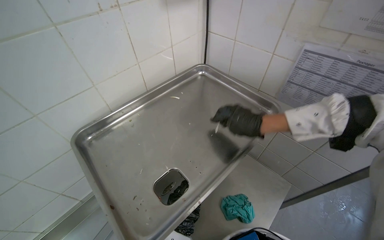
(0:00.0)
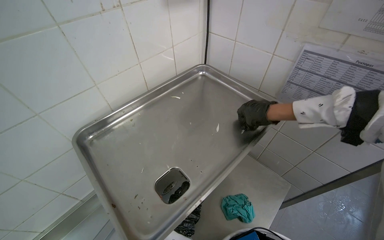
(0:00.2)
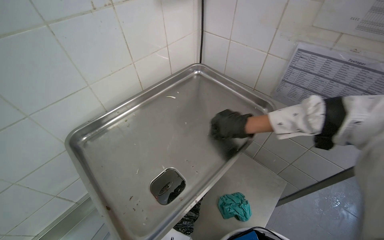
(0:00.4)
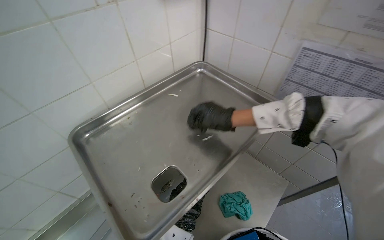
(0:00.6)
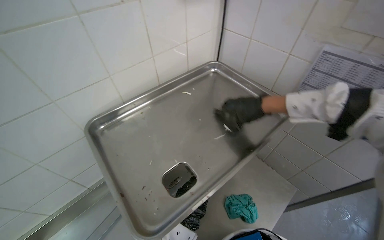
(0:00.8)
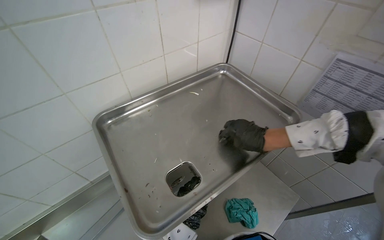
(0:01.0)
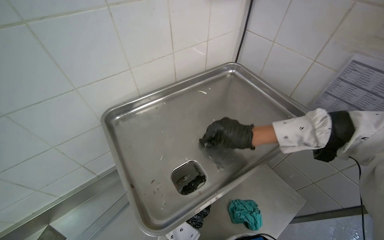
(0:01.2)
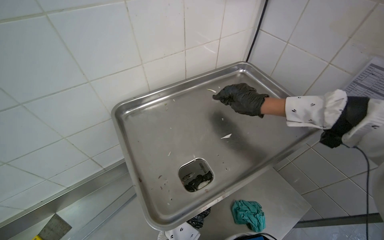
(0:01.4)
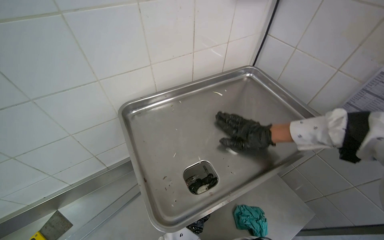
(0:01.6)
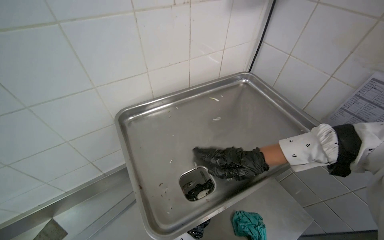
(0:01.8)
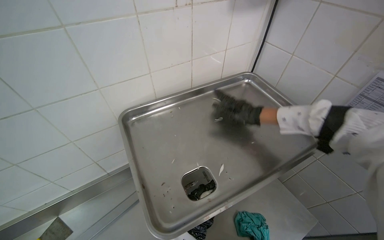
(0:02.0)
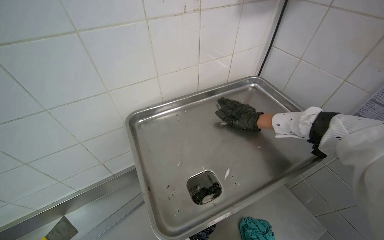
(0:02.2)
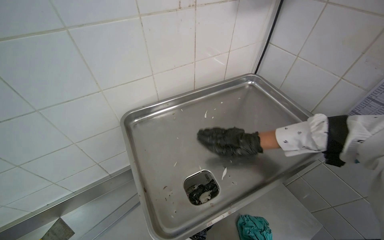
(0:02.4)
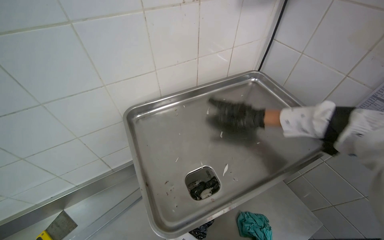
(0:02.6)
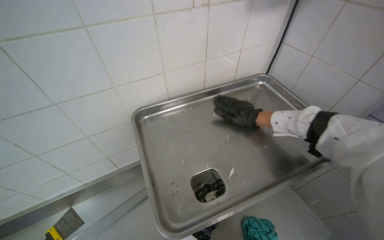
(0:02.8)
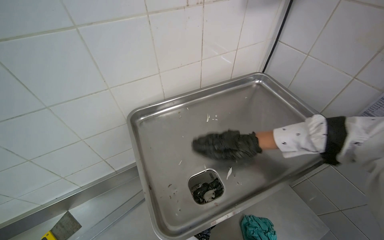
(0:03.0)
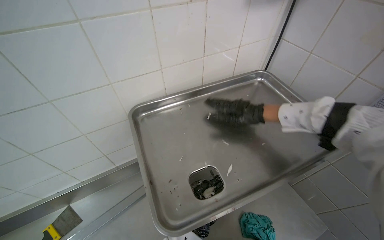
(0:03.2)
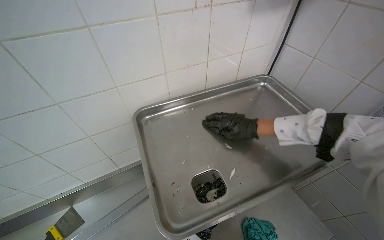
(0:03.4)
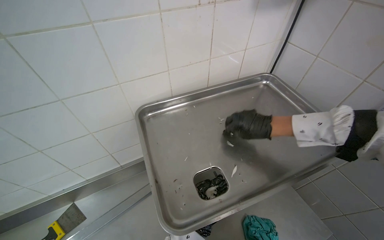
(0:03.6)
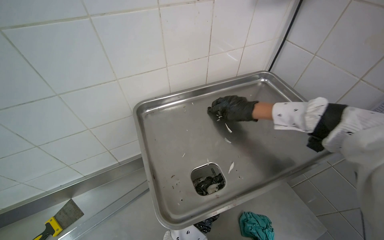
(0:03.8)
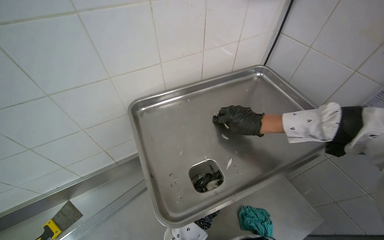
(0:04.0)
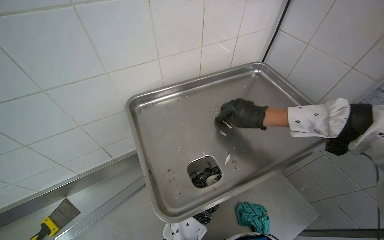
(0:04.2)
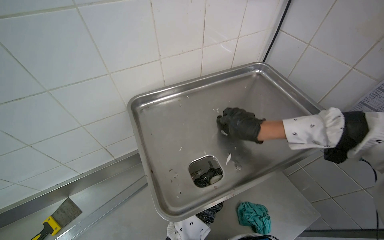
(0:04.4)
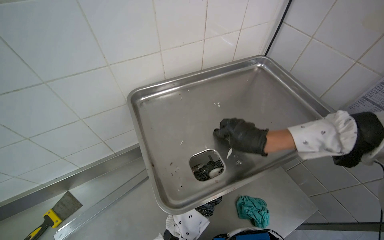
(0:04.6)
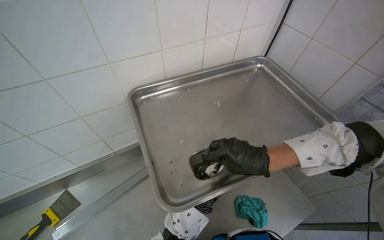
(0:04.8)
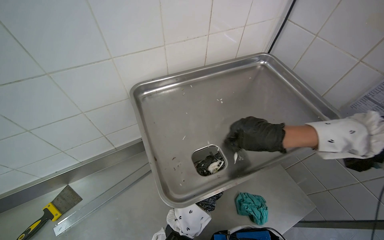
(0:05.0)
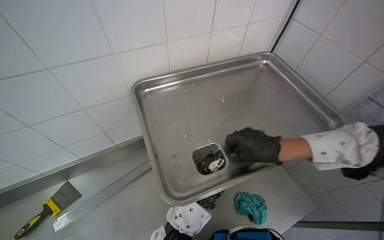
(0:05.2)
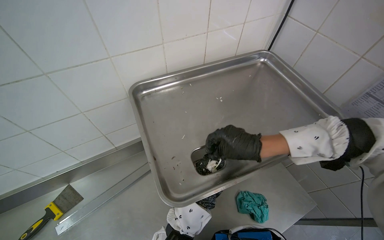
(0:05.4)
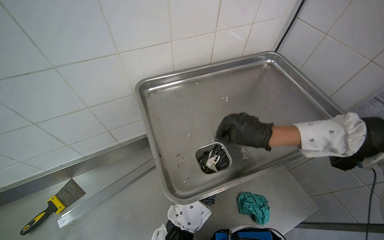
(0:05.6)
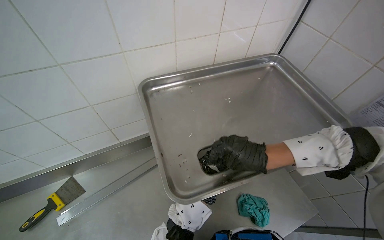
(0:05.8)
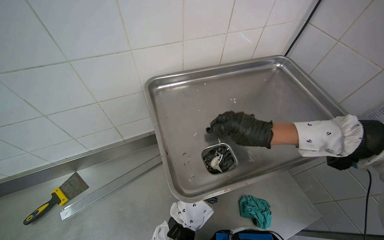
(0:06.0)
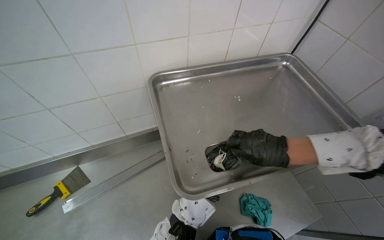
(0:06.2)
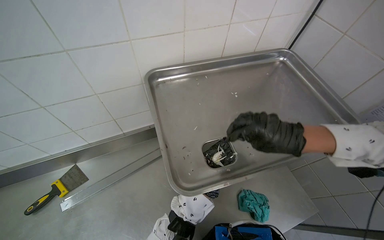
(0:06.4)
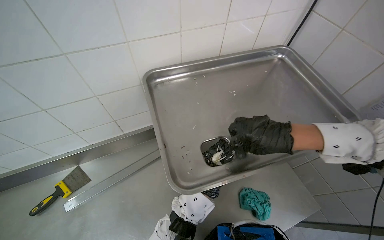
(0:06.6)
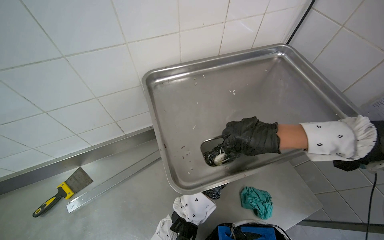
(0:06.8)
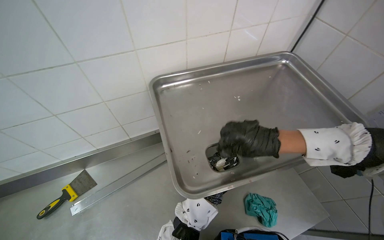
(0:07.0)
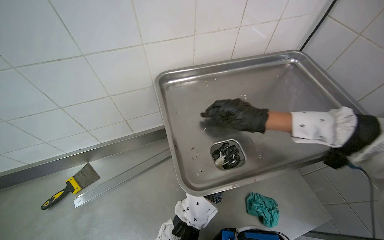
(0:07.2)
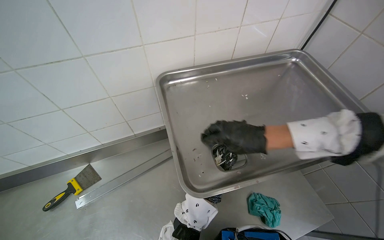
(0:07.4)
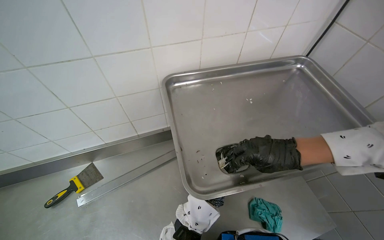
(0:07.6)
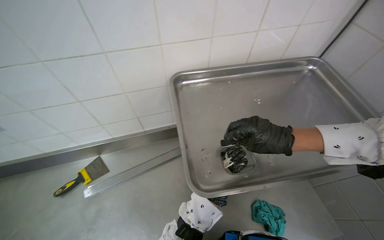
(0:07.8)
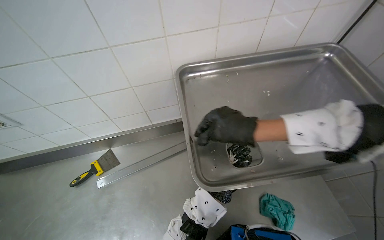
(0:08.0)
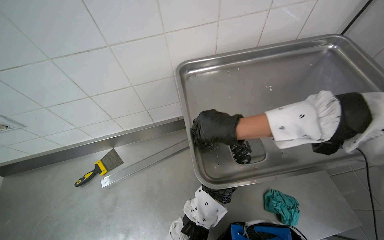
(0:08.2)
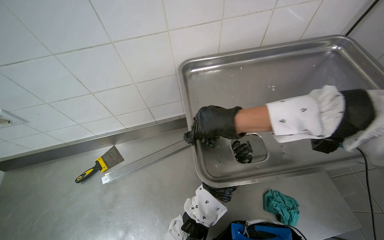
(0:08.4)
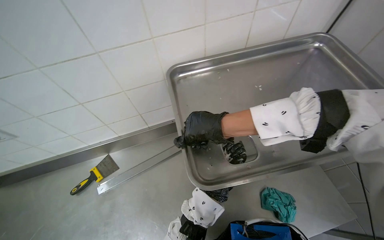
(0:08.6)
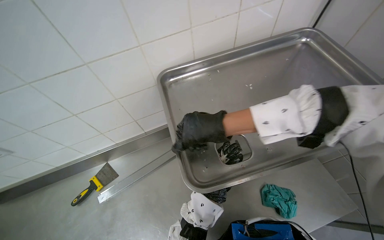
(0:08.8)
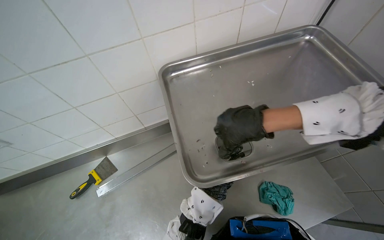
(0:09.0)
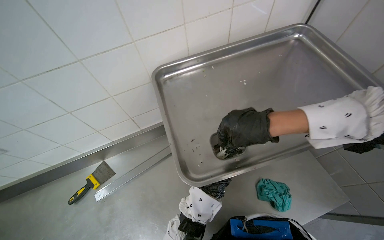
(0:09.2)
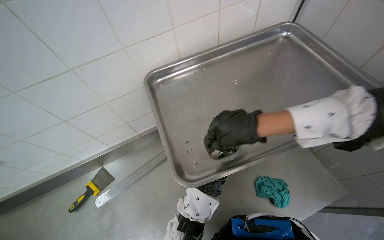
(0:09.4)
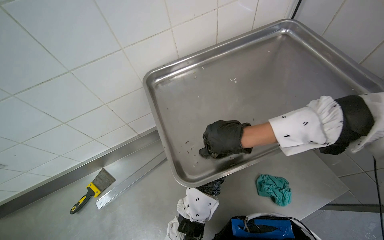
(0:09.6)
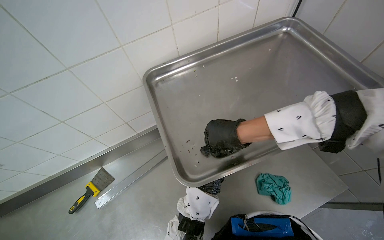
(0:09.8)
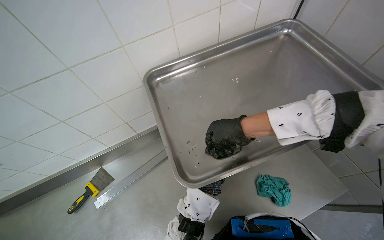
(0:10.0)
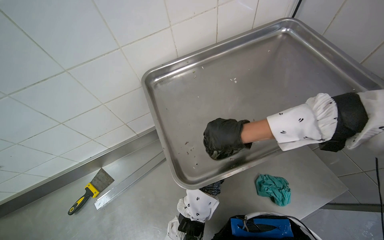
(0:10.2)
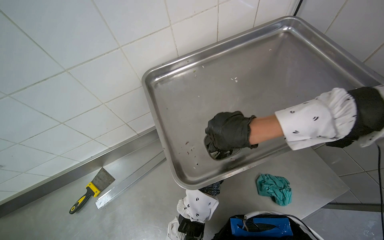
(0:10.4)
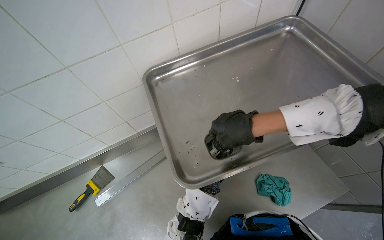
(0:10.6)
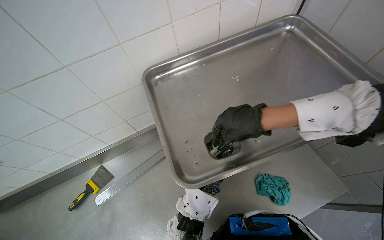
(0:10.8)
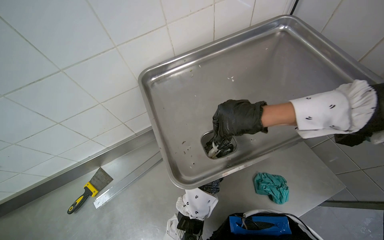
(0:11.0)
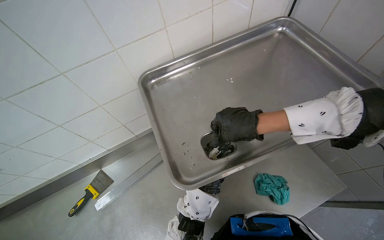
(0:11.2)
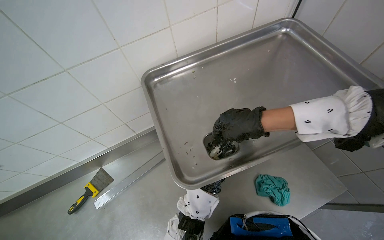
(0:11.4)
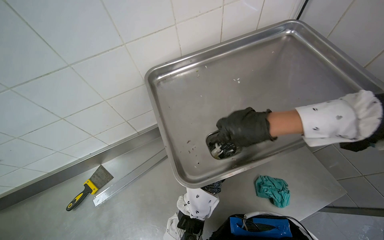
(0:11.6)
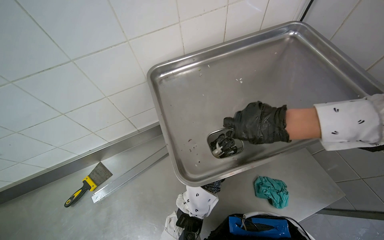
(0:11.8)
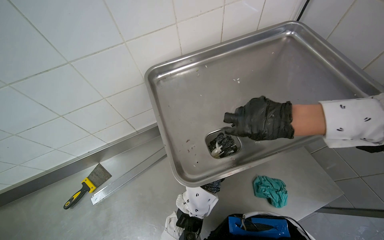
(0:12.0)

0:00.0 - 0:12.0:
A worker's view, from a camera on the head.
Job: wiping surfaces.
The whole recording: Cleaning metal tray. The worker cleans a metal tray, scraping and wiping its surface and drain hole.
0:01.6 - 0:03.0: The right hand goes up and down the picture, roughly 15 cm each way, reversing 3 times.

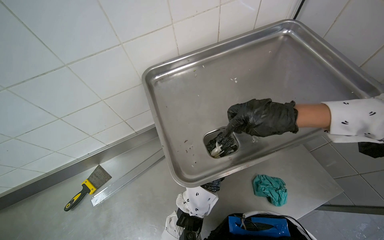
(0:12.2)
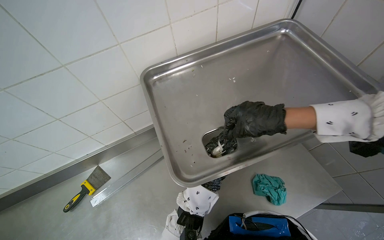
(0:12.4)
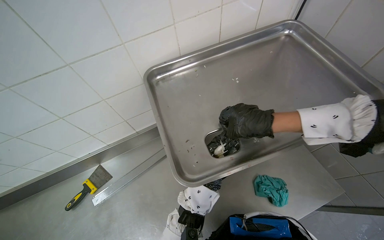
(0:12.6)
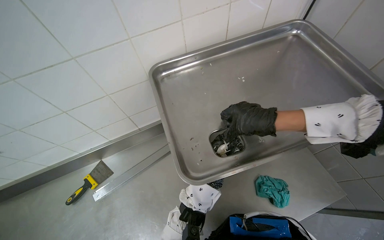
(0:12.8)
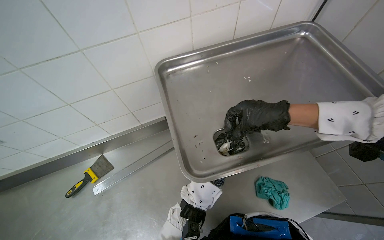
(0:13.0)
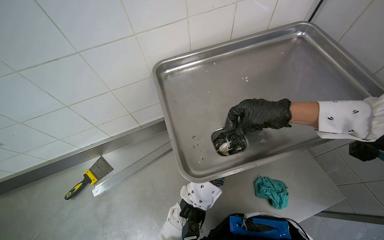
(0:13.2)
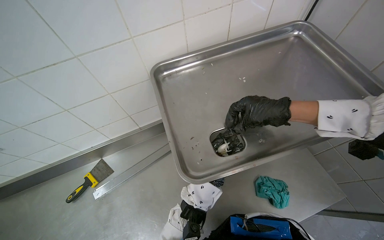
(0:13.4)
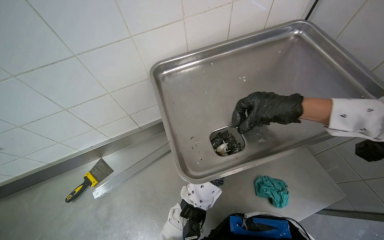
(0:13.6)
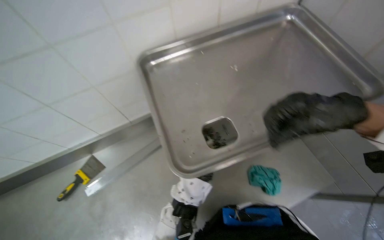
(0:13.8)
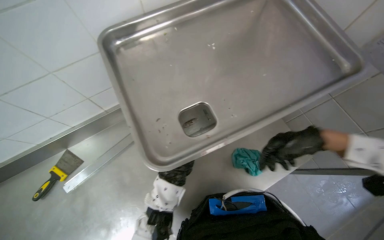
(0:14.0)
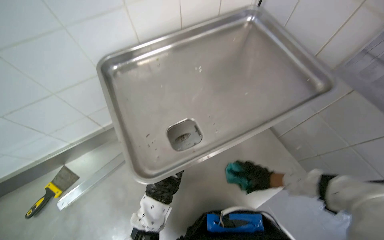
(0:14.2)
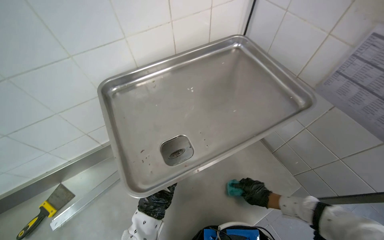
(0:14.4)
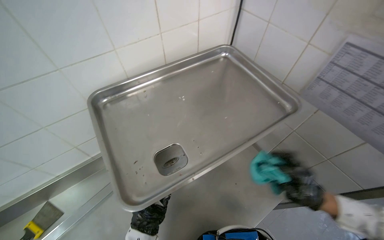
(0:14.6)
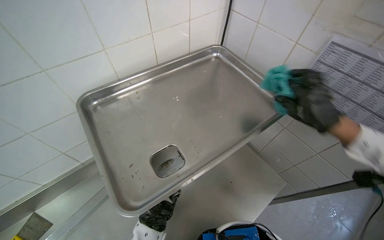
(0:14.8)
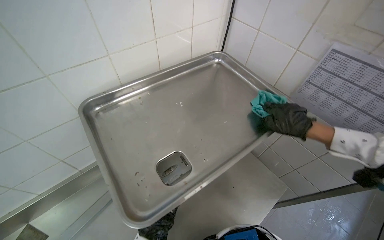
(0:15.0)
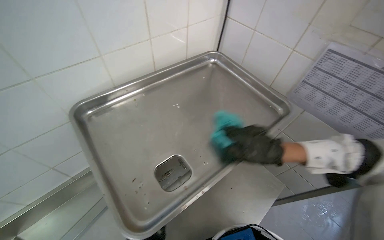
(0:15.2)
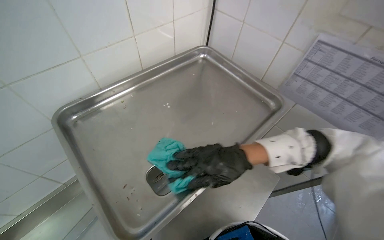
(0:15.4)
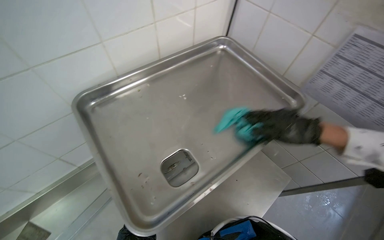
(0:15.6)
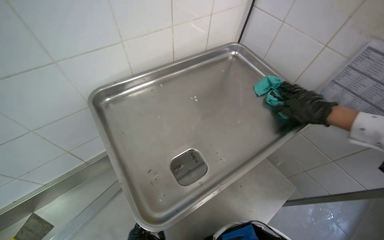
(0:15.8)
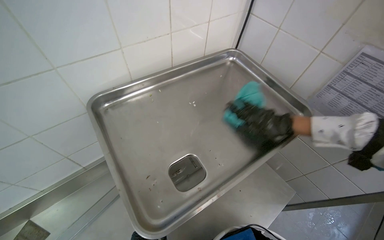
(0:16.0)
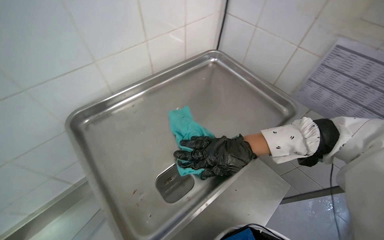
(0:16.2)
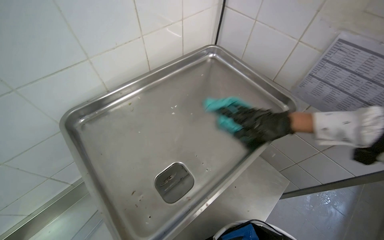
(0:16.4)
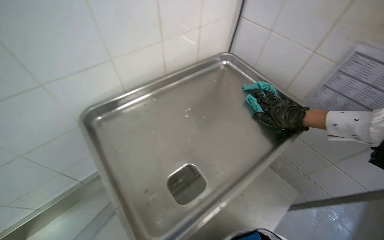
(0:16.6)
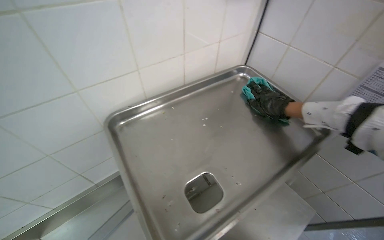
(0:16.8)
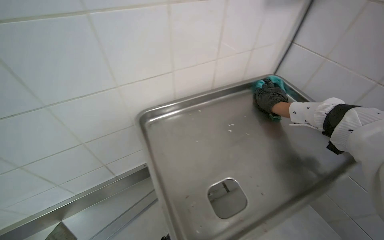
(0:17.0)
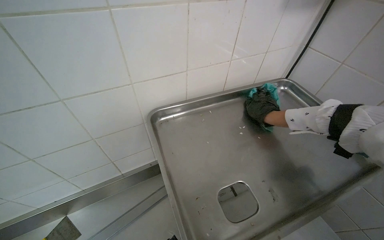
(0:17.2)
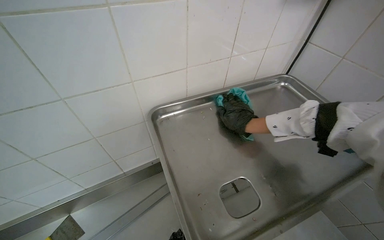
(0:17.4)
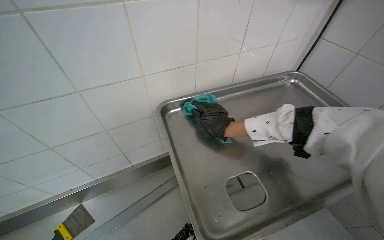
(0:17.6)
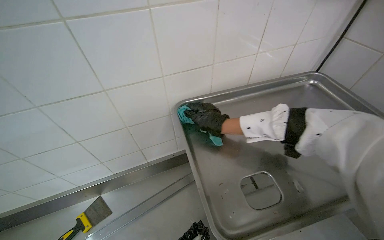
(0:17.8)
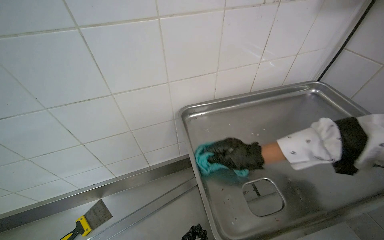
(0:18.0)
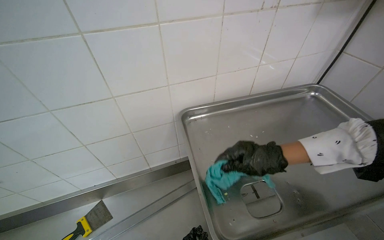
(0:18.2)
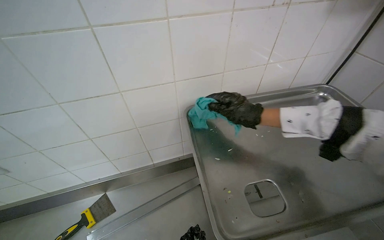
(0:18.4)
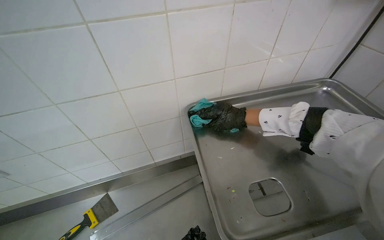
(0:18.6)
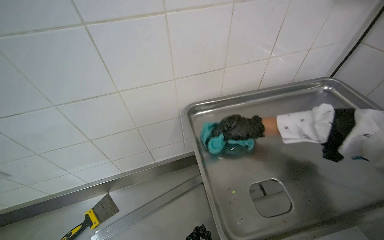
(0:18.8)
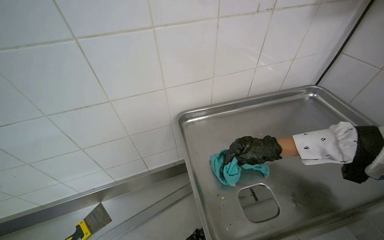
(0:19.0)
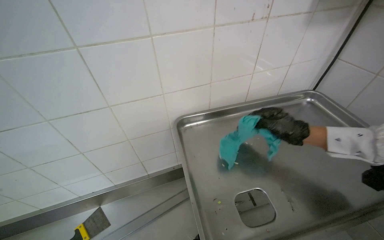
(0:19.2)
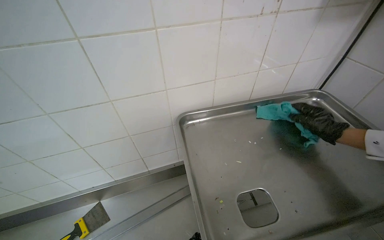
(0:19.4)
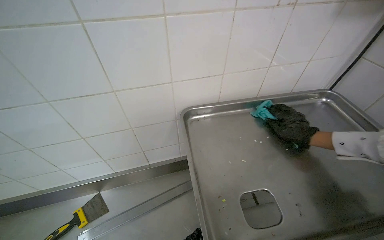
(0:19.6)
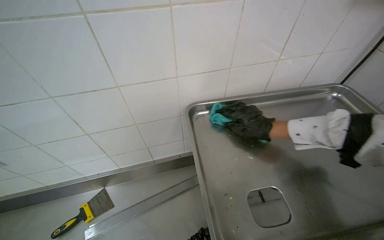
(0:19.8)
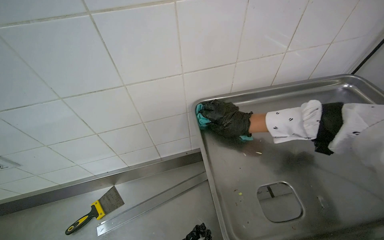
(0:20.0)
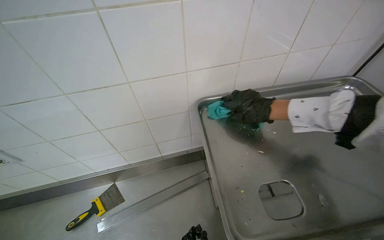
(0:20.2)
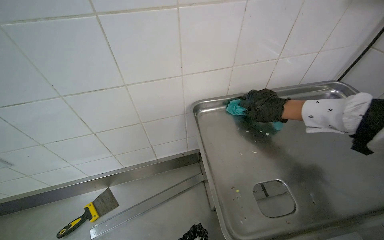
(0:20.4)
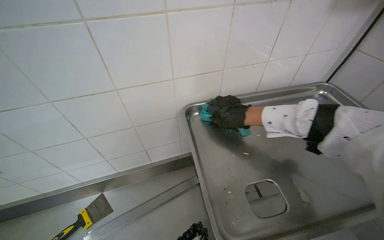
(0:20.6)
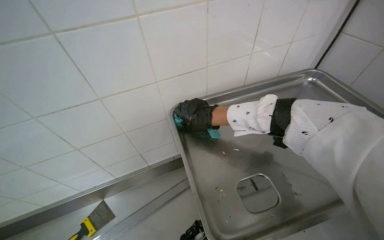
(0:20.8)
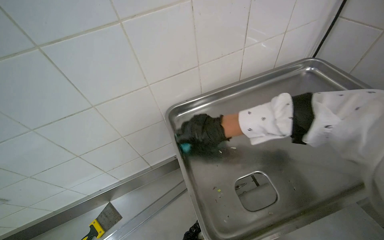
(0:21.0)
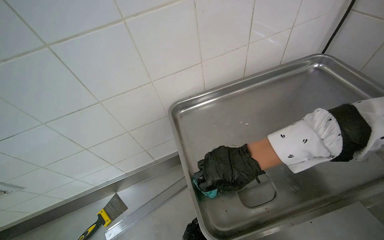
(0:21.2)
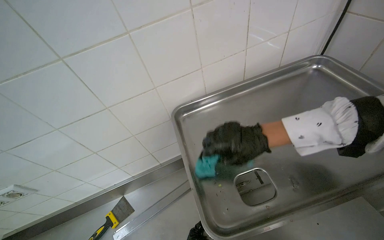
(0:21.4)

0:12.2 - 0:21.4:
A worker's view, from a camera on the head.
Job: wiping surfaces.
The whole recording: Cleaning metal tray. The worker cleans a metal tray, scraping and wiping its surface and drain hole.
0:12.2 - 0:13.8: The right hand travels nearer to the camera by roughly 10 cm.
0:13.8 - 0:15.2: The head rotates roughly 20 degrees to the right.
0:16.8 - 0:18.4: The wearer looks about 20 degrees further to the left. The right hand goes about 40 cm to the left.
0:18.4 - 0:19.8: The right hand travels to the right and back again, approximately 25 cm each way.
0:19.8 - 0:21.4: The right hand moves left and right over some 25 cm, changing direction 3 times.
